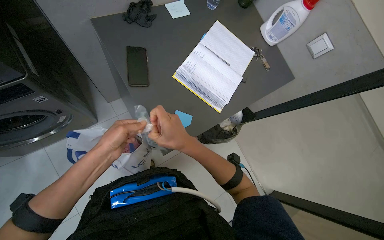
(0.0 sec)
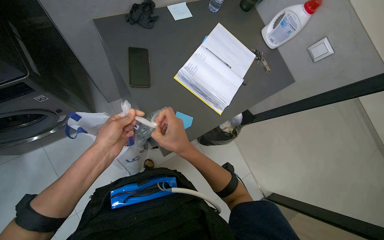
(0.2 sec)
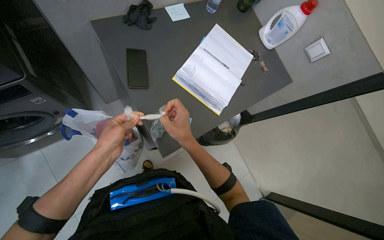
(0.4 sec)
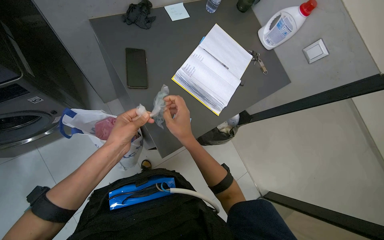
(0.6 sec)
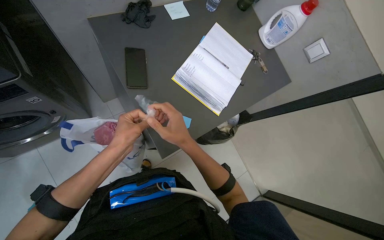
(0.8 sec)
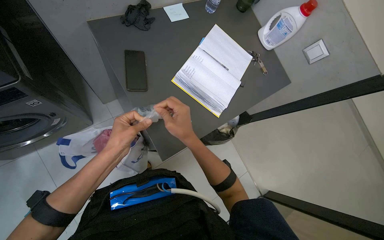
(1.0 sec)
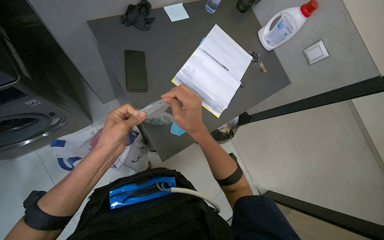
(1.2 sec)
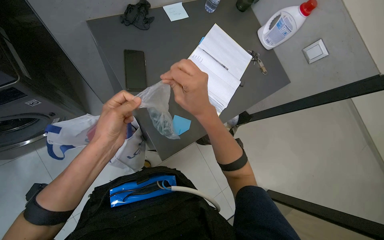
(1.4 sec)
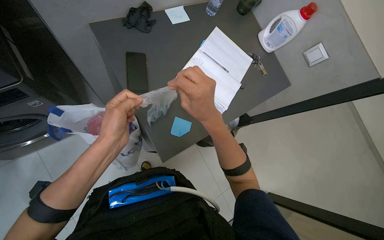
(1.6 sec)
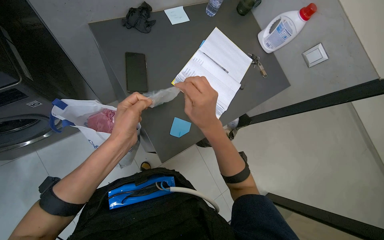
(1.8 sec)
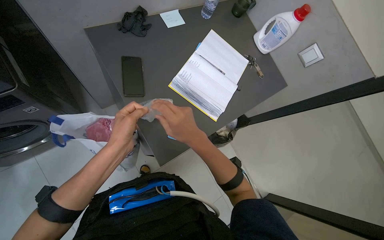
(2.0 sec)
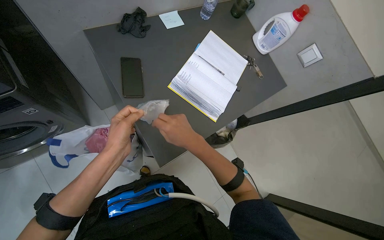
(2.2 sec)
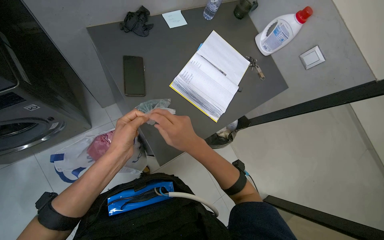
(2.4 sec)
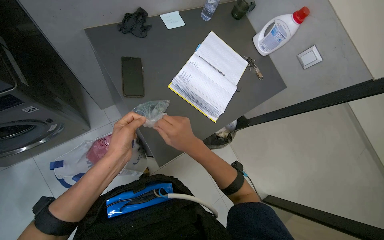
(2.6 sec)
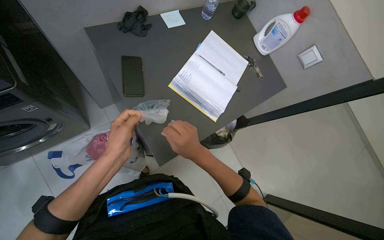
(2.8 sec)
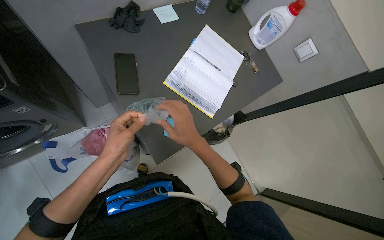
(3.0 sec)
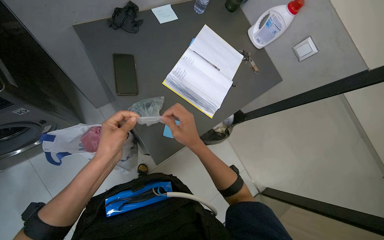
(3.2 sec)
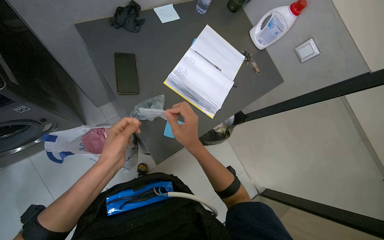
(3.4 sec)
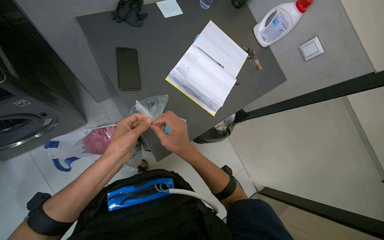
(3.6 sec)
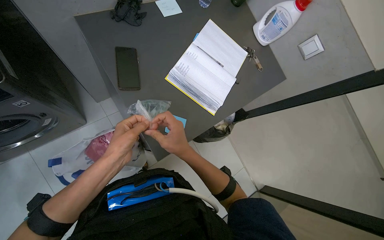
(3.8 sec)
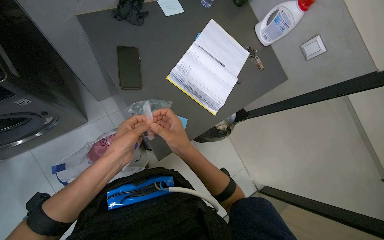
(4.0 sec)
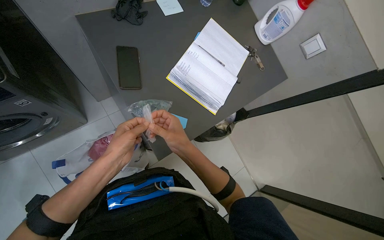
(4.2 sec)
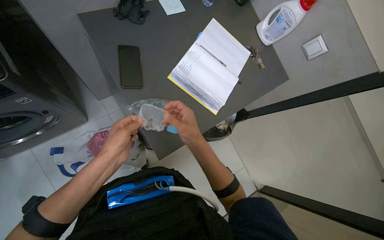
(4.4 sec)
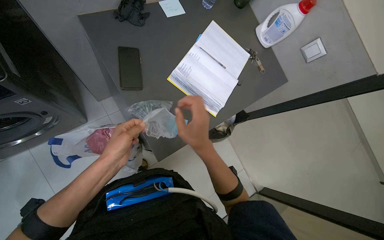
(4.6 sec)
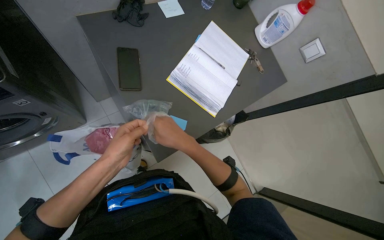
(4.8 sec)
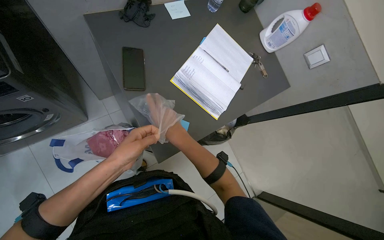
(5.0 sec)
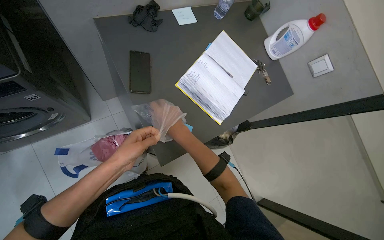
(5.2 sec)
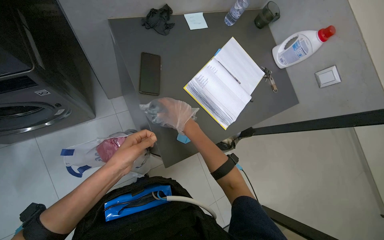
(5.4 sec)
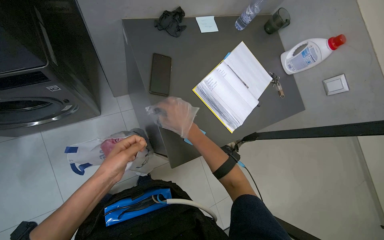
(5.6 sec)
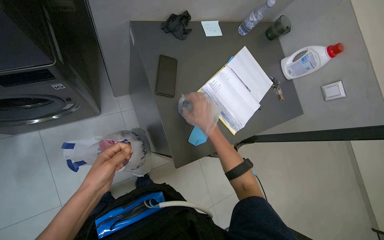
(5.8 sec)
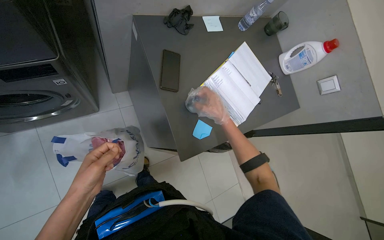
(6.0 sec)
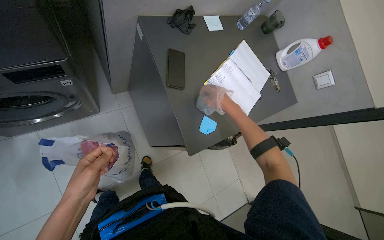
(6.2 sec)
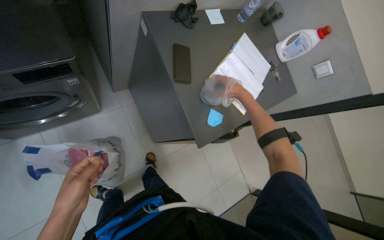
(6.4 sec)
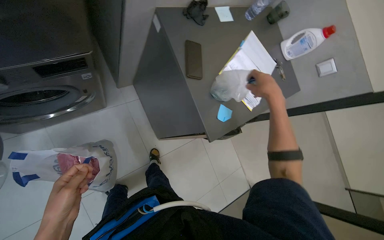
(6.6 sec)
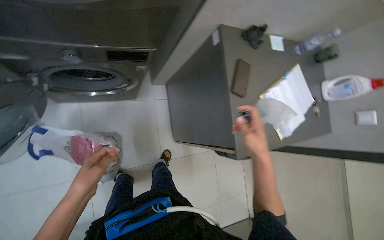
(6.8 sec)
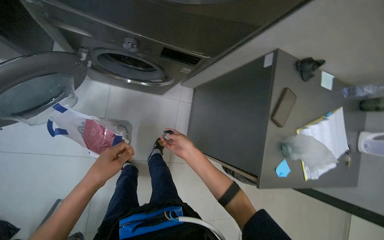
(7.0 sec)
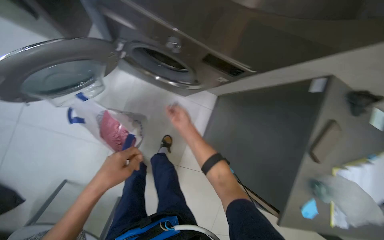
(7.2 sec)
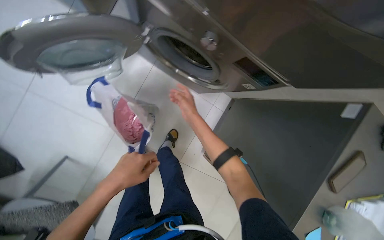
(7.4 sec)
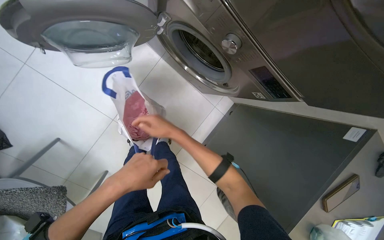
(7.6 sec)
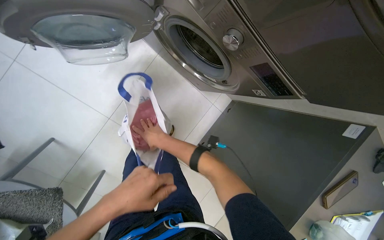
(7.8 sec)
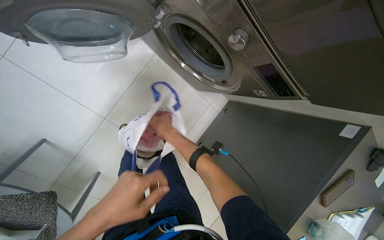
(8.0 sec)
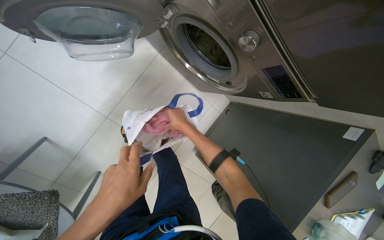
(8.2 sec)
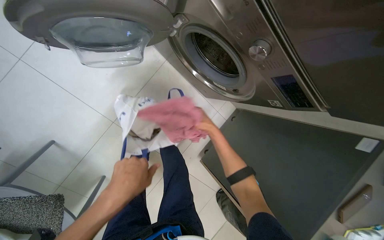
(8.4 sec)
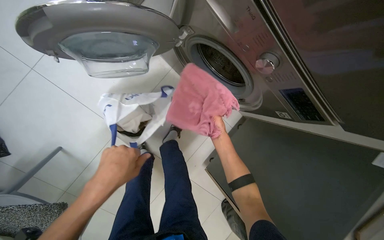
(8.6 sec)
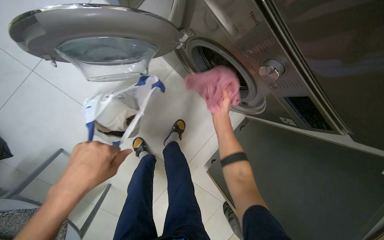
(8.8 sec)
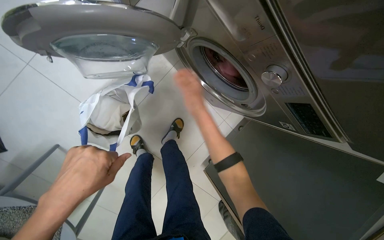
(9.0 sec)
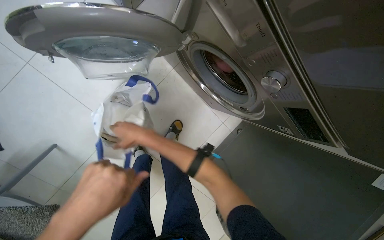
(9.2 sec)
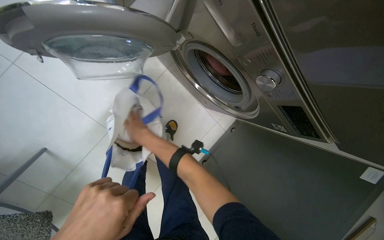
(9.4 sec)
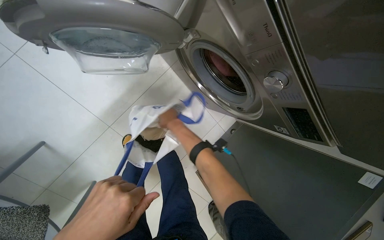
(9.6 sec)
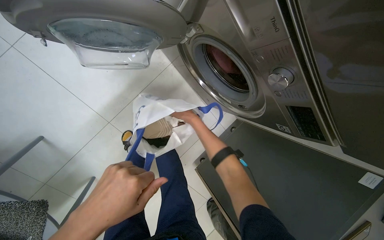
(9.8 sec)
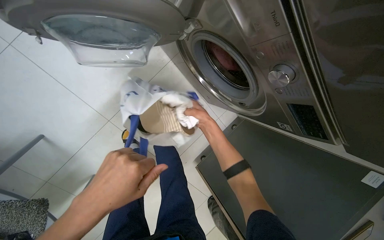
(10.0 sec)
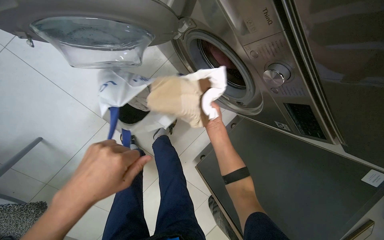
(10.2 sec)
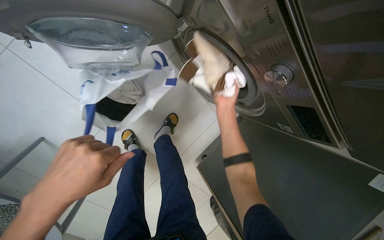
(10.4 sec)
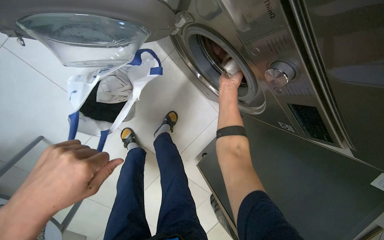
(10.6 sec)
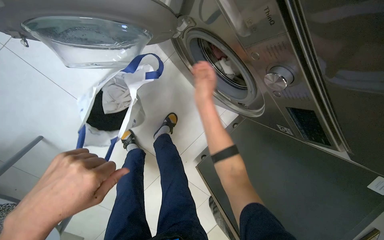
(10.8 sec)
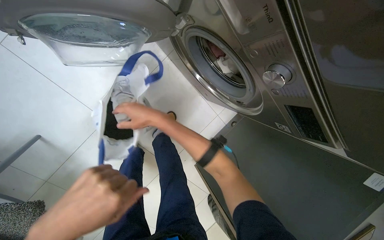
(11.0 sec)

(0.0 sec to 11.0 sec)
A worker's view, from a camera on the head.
Job: managing laundry.
The whole recording: Loading laundry into washing machine. The worker prepares items, puts on a glove, and loads clothes into the washing machine.
0.0 sec - 1.6 sec: The right hand travels up the picture by about 10 cm, and moves some 10 cm farther from the camera and comes back.
1.6 sec - 3.2 sec: The right hand goes about 10 cm farther from the camera.
3.2 sec - 4.8 sec: The hands work in one place, with small movements.
4.8 sec - 6.2 sec: The left hand goes about 25 cm to the left and down the picture; the right hand travels up the picture and farther from the camera by approximately 15 cm.
6.2 sec - 7.8 sec: The head travels some 50 cm. Everything in view rotates some 60 degrees clockwise.

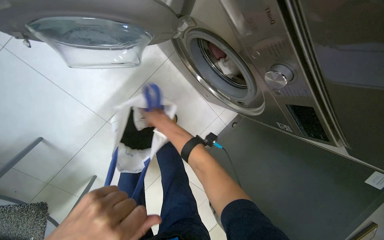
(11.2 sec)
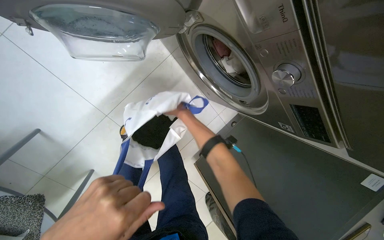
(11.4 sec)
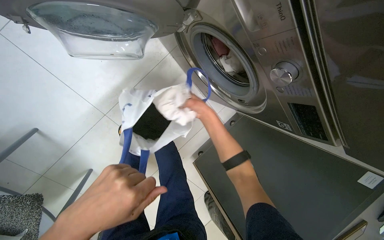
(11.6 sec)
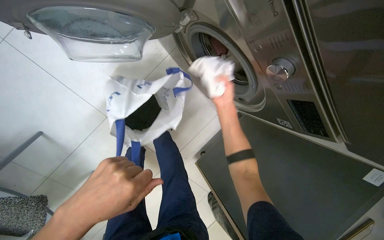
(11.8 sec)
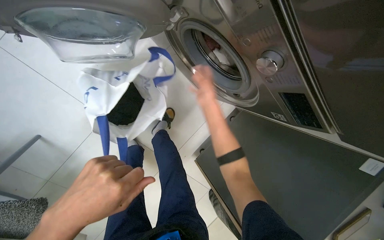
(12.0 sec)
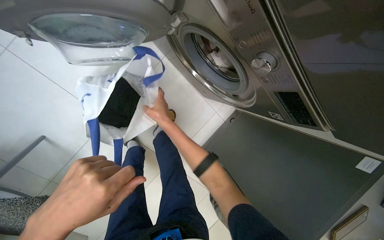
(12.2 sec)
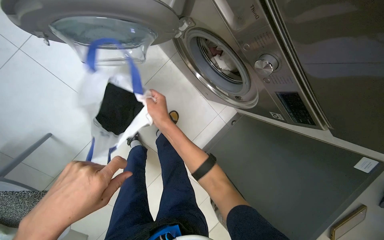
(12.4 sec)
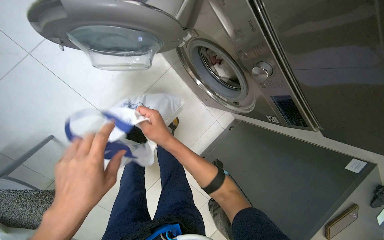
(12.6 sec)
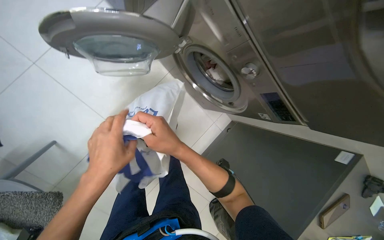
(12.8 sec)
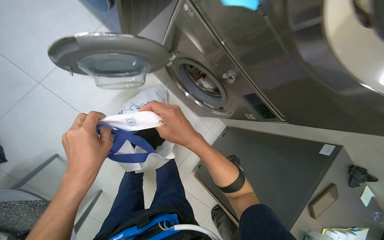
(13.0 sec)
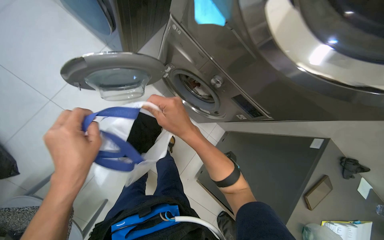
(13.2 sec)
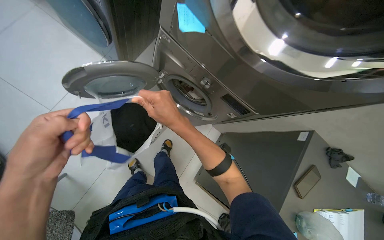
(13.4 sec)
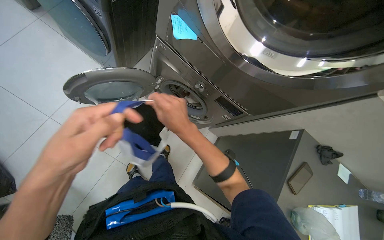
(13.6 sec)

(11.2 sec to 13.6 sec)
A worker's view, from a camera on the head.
Job: managing laundry.
The whole recording: Loading laundry into washing machine. The worker prepares items, puts on a glove, and loads clothes into the washing machine.
11.2 sec - 12.4 sec: The right hand moves roughly 20 cm to the right and comes back.
12.4 sec - 13.6 sec: The view tips upward by about 20 degrees. The right hand travels nearer to the camera and to the right by approximately 40 cm.

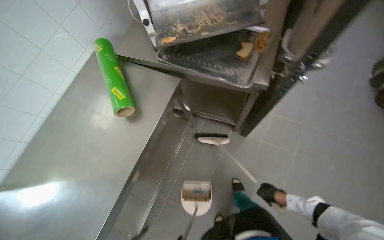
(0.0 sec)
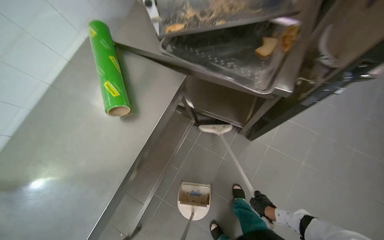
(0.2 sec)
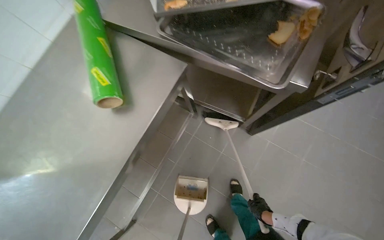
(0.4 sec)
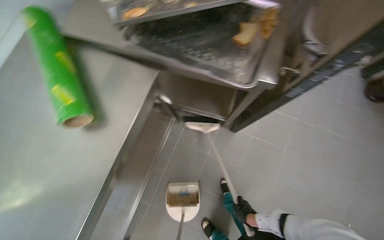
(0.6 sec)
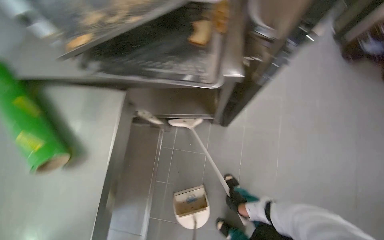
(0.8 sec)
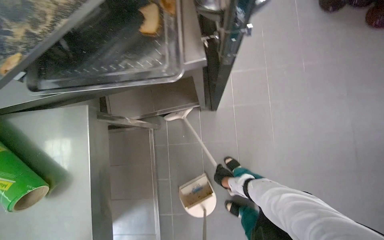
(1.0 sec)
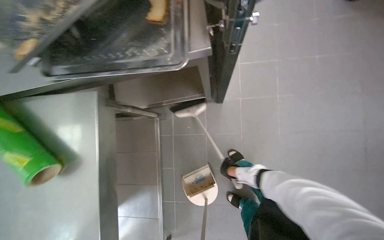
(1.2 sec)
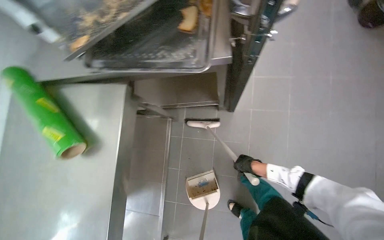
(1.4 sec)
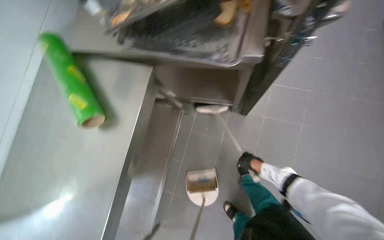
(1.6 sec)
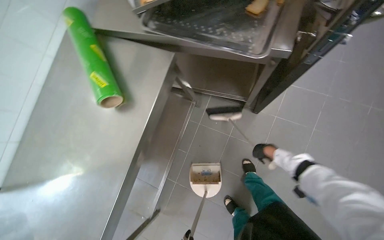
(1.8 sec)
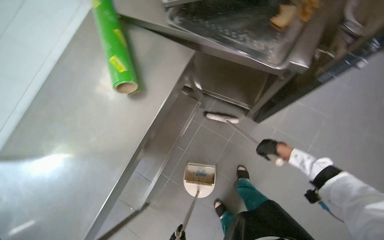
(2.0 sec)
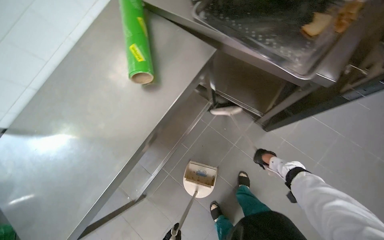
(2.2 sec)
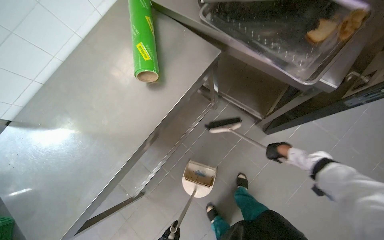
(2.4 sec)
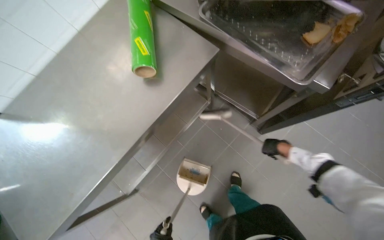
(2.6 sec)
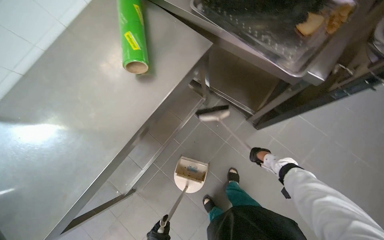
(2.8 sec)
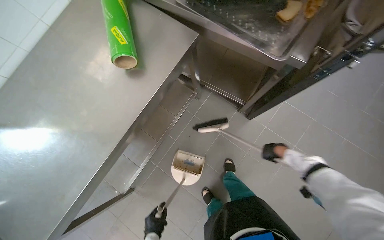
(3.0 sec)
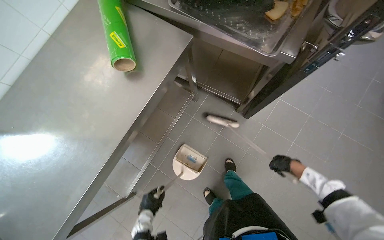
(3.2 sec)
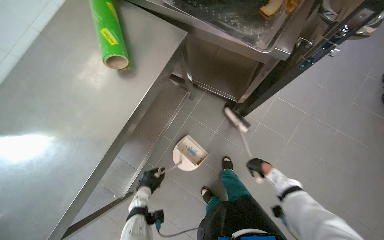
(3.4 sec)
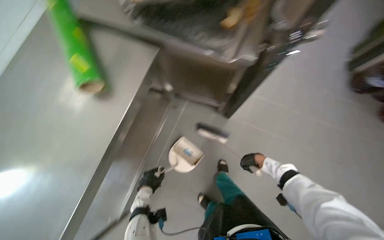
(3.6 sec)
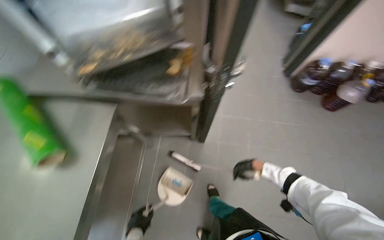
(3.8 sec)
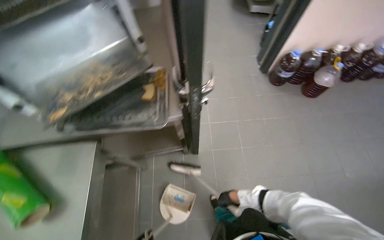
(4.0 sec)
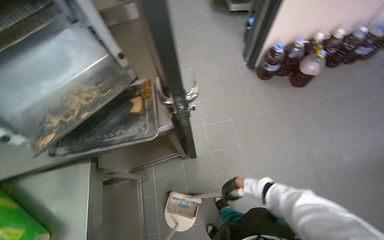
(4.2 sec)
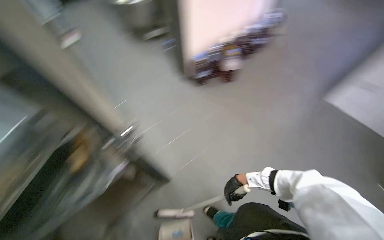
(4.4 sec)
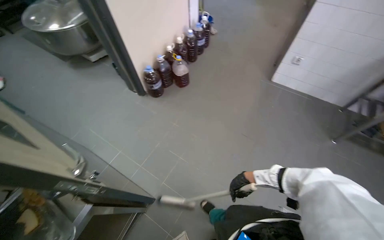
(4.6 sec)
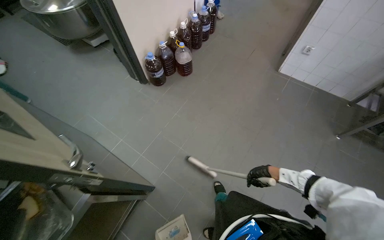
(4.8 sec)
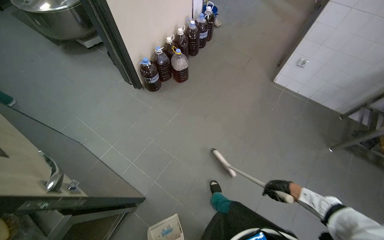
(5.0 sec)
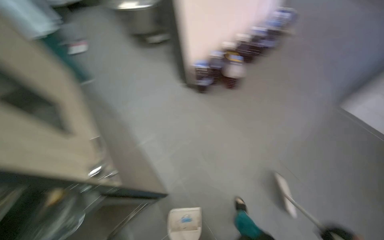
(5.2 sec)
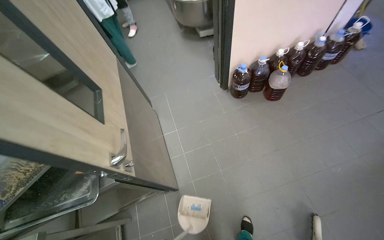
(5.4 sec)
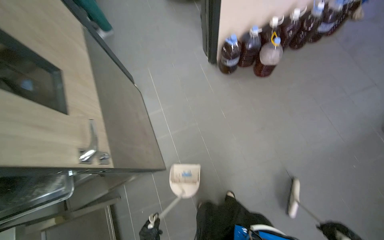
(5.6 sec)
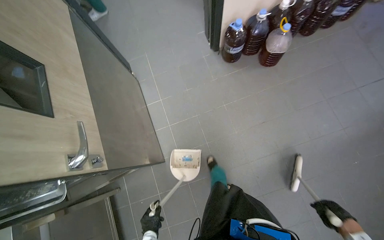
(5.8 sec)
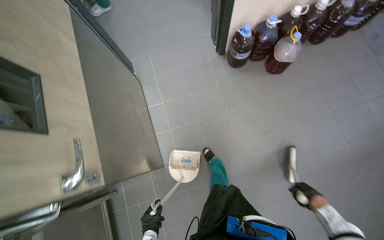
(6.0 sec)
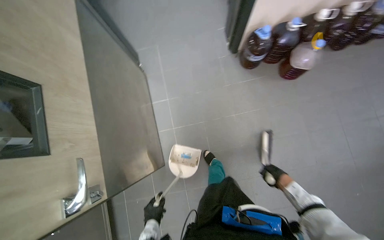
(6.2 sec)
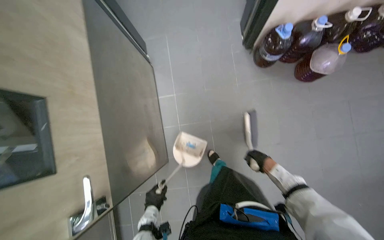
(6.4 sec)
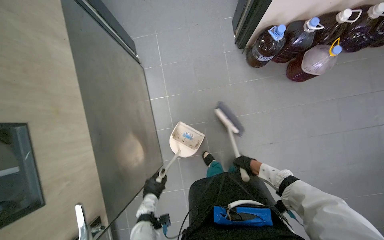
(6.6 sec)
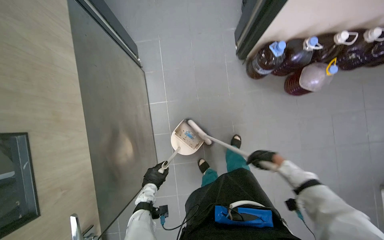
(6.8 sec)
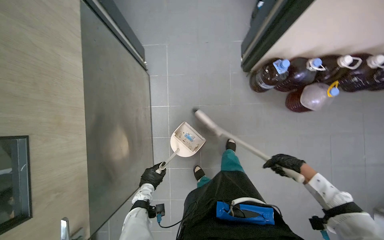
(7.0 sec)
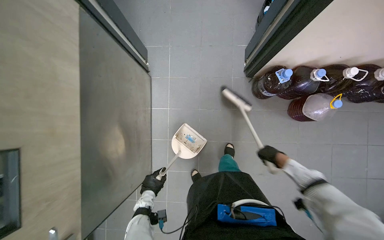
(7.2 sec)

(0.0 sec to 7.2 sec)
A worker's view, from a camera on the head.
Job: sweeping floor.
The whole recording: Sweeping kitchen floor. The worker sweeps the kitchen floor with a broom and collects debris with a dustpan.
1.4 sec - 2.8 sec: The scene rotates clockwise by roughly 35 degrees.
4.4 sec - 5.8 sec: The head travels about 40 cm. The wearer looks approximately 20 degrees further downward.
5.8 sec - 7.2 sec: The wearer moves about 60 cm. The view tips downward by some 10 degrees.
